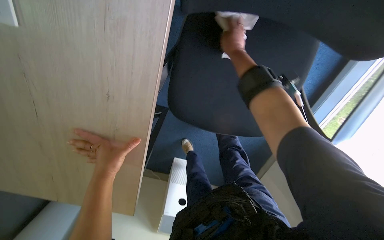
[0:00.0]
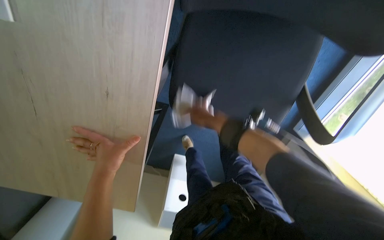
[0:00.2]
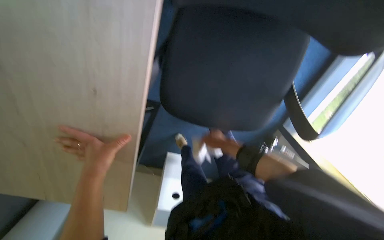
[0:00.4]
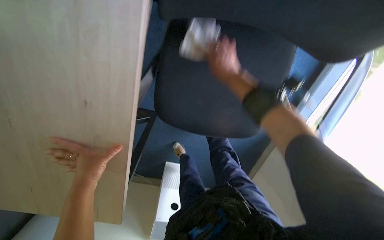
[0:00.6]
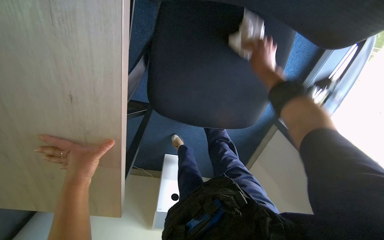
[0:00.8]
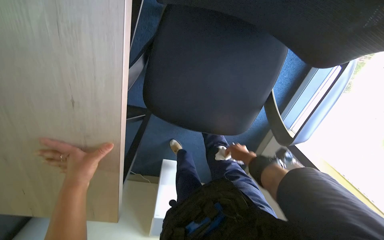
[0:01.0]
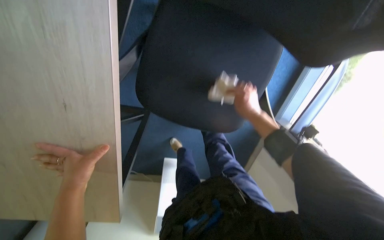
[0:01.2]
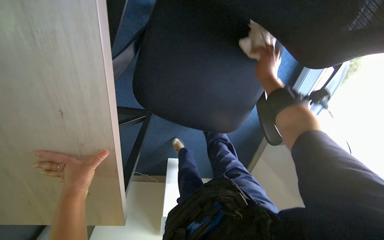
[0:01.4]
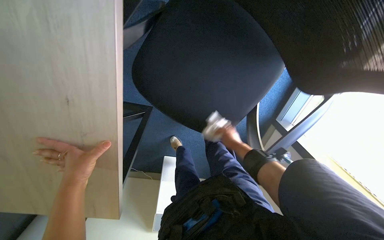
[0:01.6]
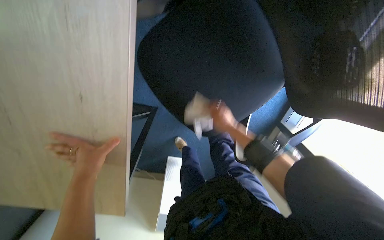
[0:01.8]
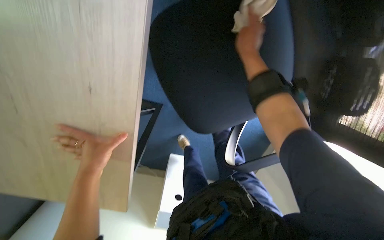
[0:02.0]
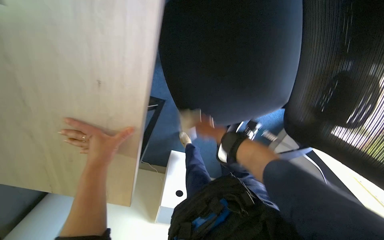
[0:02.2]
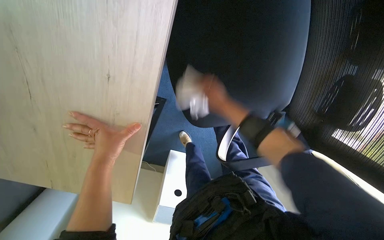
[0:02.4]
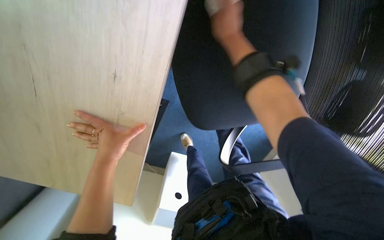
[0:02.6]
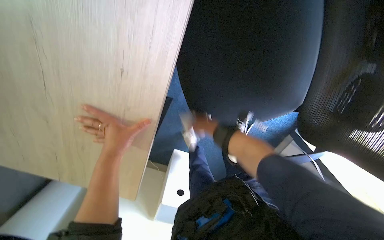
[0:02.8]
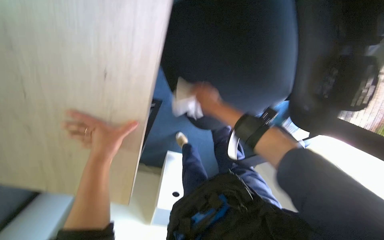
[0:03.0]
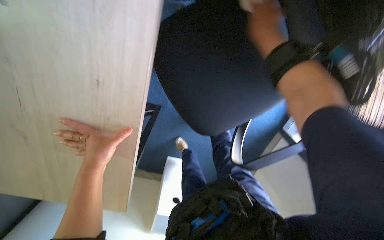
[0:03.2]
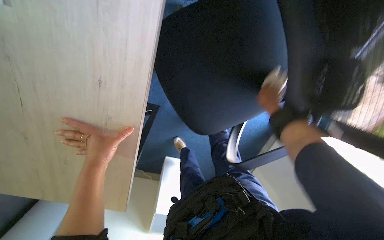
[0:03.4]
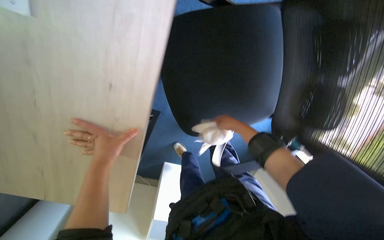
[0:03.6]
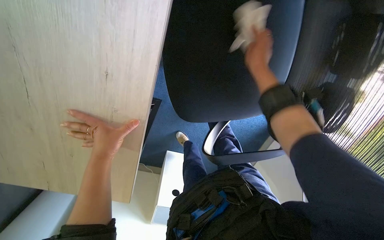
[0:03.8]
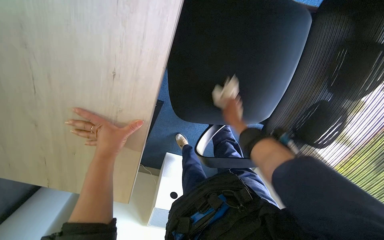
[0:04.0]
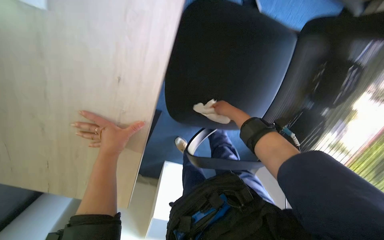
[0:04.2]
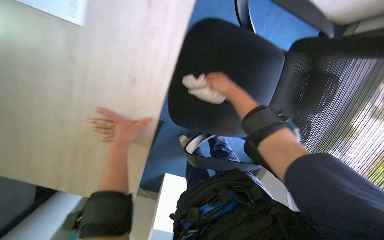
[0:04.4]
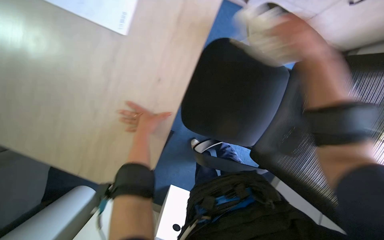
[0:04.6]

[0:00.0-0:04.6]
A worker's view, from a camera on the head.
Job: wiping surfaces.
The whole recording: Wiping office chair. The worker wipes the office chair with a cloth.
0:00.0 to 0:01.6: The right hand moves up and down the picture over roughly 30 cm, changing direction 2 times.
0:01.6 to 0:03.0: The right hand shifts about 20 cm to the left, and moves approximately 25 cm up the picture and comes back.
0:03.0 to 0:04.6: The view tips upward by some 20 degrees. The right hand moves up and down the picture over about 25 cm, changing direction 2 times.

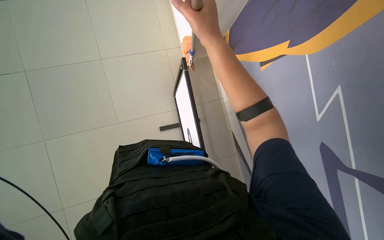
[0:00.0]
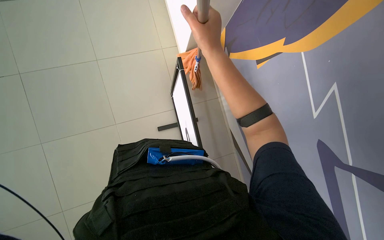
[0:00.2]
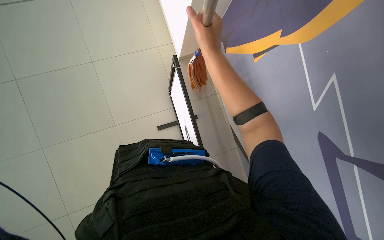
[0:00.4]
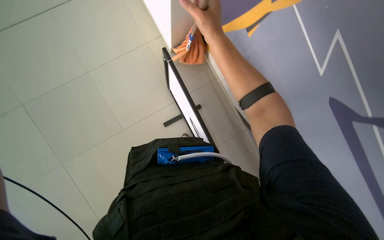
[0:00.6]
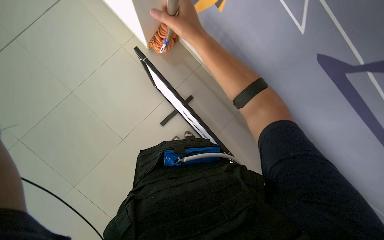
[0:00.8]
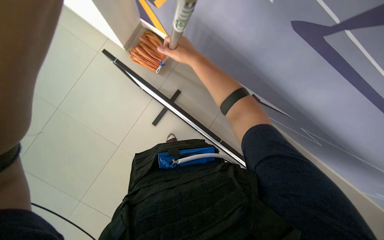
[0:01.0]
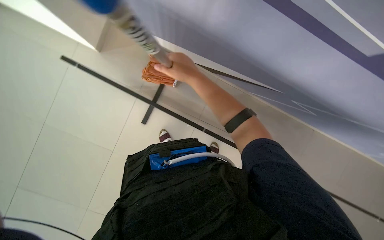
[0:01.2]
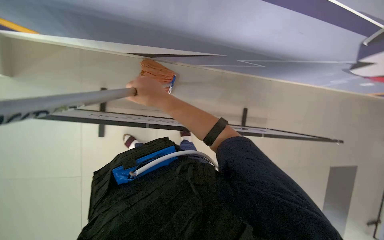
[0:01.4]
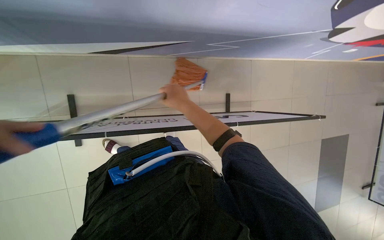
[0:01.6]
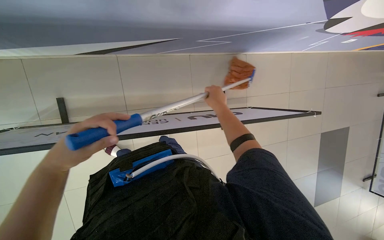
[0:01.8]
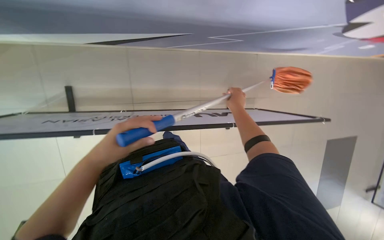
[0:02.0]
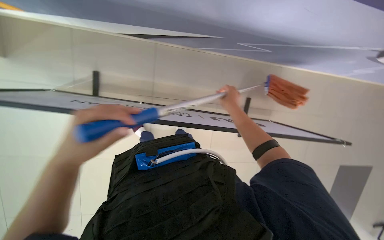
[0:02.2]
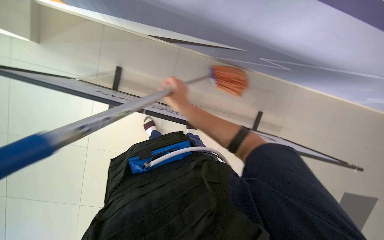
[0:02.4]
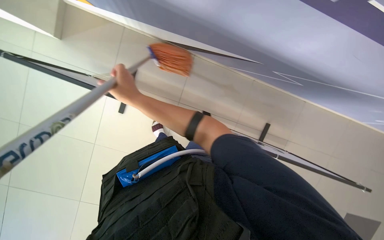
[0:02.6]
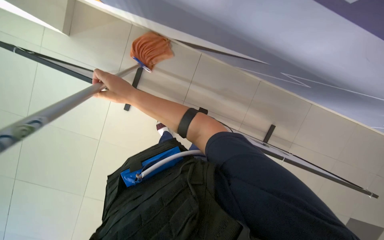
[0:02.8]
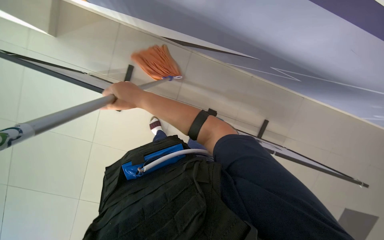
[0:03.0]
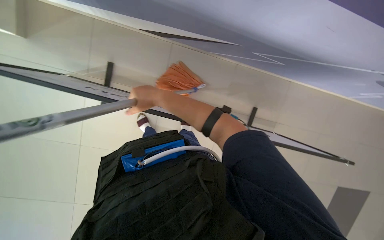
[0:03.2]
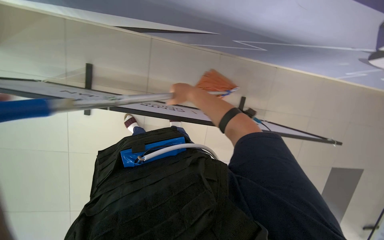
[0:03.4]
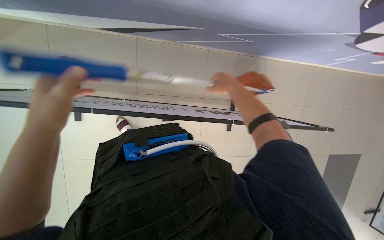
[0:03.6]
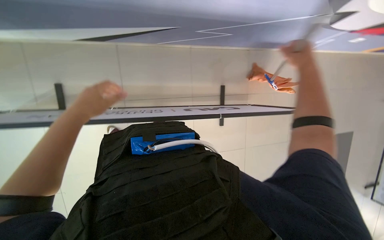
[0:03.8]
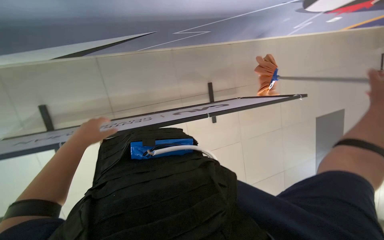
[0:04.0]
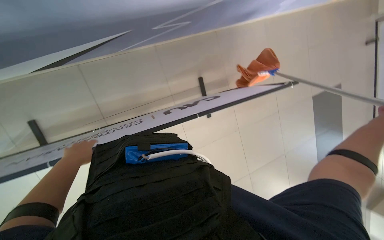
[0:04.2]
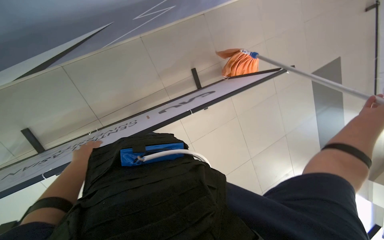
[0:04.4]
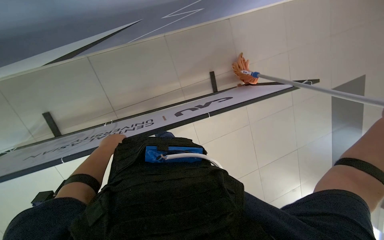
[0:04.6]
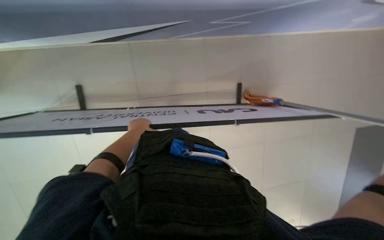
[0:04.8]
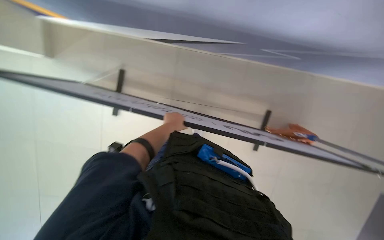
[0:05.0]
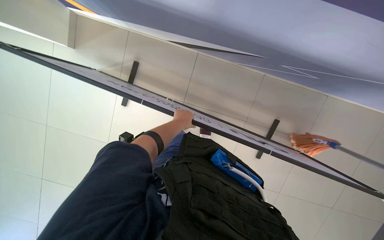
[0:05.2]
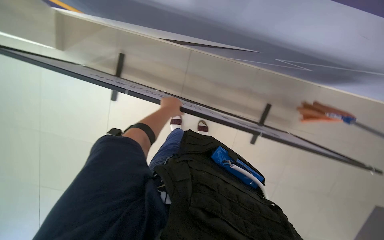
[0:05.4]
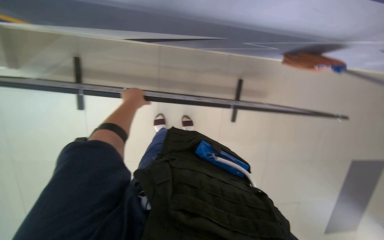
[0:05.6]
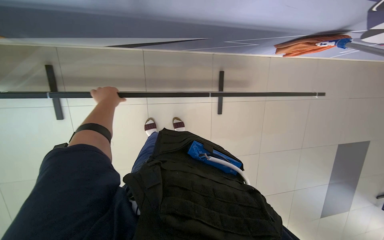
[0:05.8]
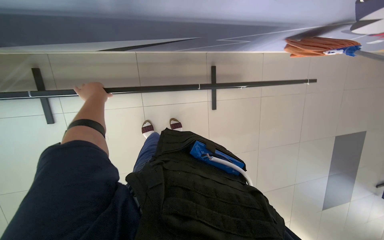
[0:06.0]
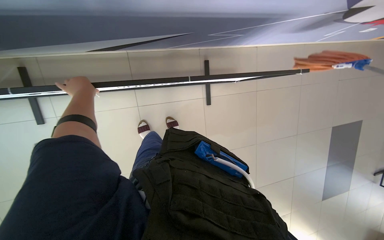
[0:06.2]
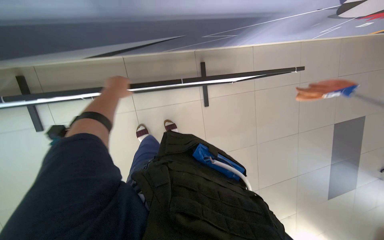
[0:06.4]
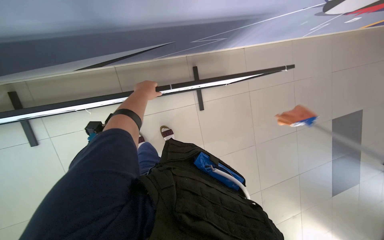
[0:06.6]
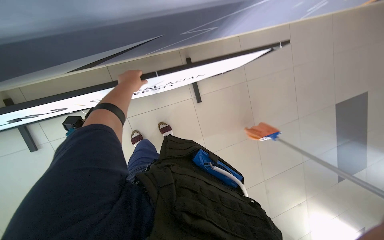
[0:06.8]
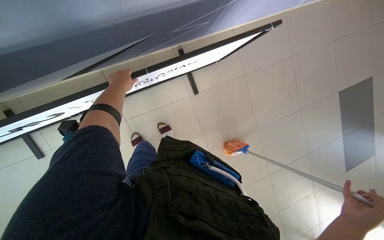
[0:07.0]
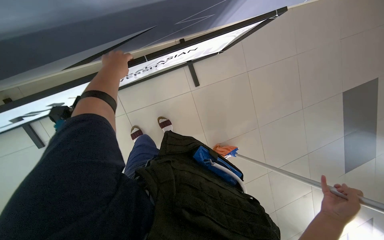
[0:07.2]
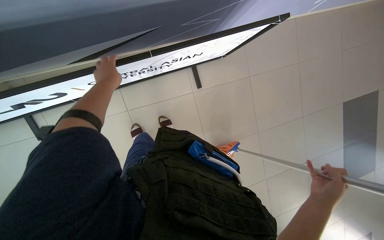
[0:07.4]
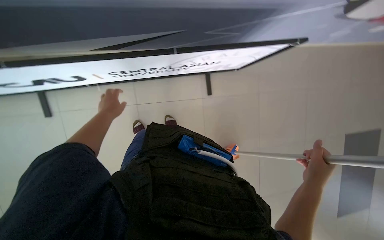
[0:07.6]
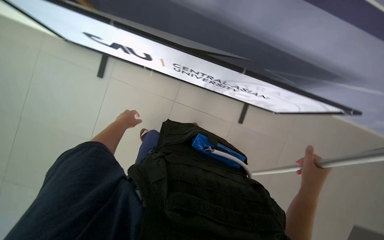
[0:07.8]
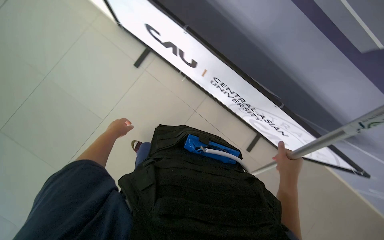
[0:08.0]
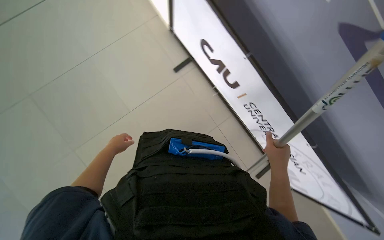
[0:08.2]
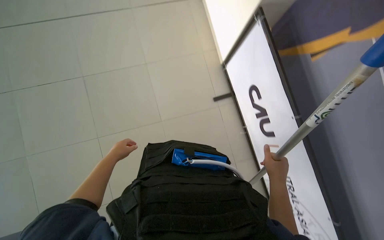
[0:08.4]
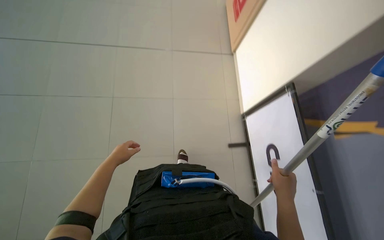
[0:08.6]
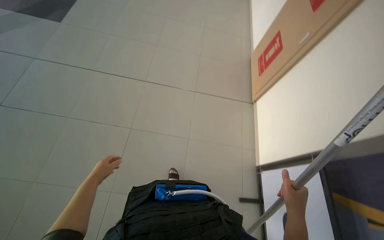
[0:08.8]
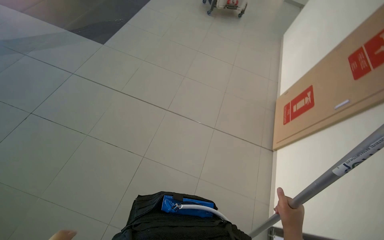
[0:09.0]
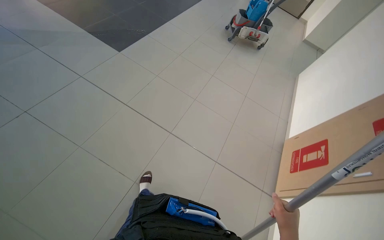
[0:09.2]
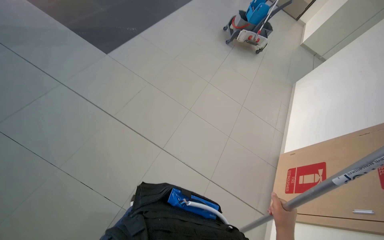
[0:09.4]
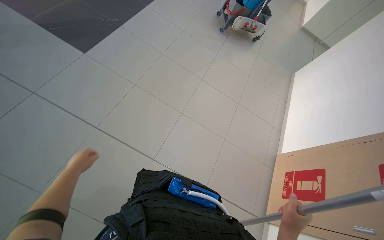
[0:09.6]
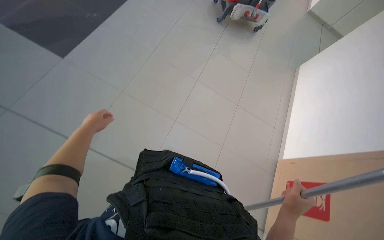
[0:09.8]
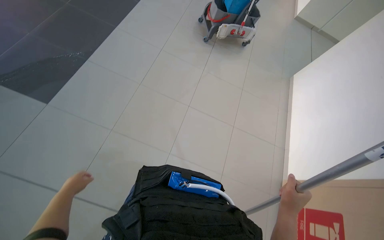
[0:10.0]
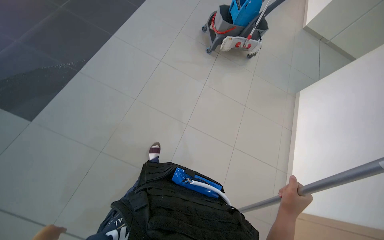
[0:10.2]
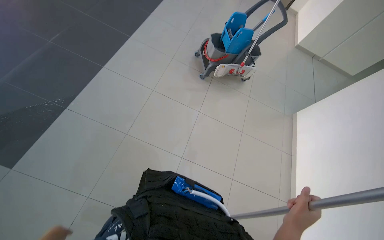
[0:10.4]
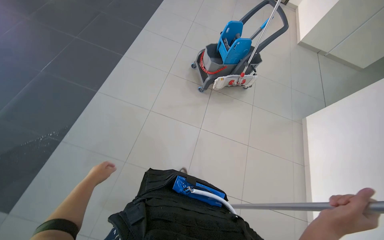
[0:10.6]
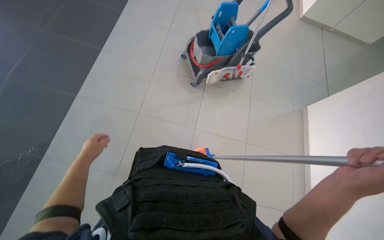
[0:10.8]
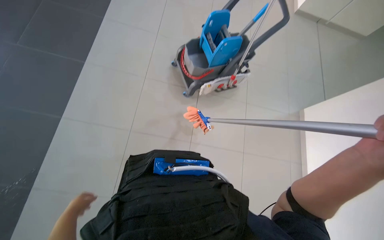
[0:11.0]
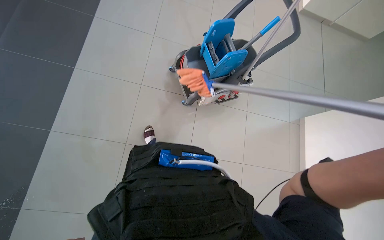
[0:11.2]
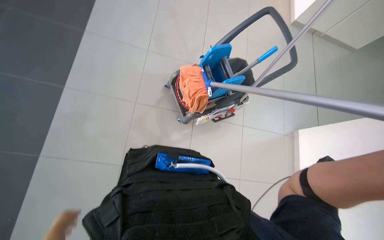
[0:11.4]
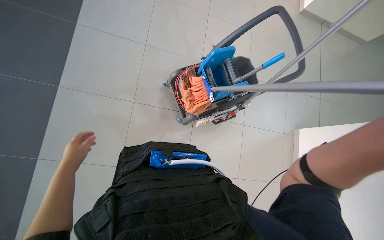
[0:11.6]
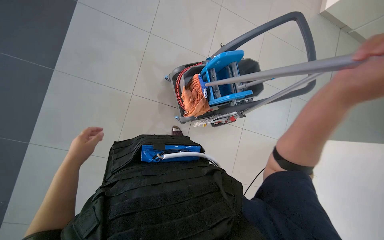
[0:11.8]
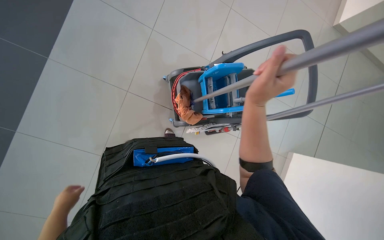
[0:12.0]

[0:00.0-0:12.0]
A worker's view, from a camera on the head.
Job: mopping floor.
The whole recording: Mopping floor. The worker mops the tiled floor with a mop, periodically wringing it in the cleaning cart.
0:00.0 to 0:01.6: The view tilts some 15 degrees downward. Everything in view rotates roughly 55 degrees counterclockwise.
0:03.0 to 0:04.4: The scene turns approximately 30 degrees counterclockwise in the picture.
0:04.4 to 0:06.0: The head travels about 50 cm. The scene rotates clockwise by about 40 degrees.
0:06.0 to 0:07.6: The left hand heads down the picture, covering approximately 10 cm, and moves roughly 25 cm to the right and comes back.
0:07.6 to 0:09.0: The camera travels approximately 1 m. The wearer looks about 35 degrees further upward. The scene rotates clockwise by about 90 degrees.
0:09.0 to 0:10.4: The camera is carried approximately 2 m.

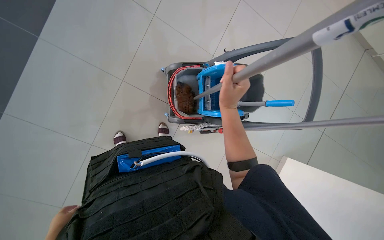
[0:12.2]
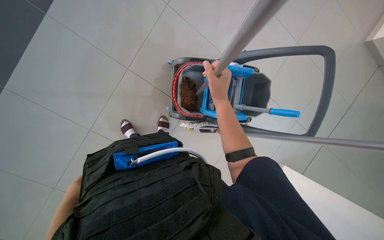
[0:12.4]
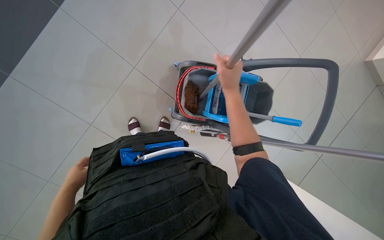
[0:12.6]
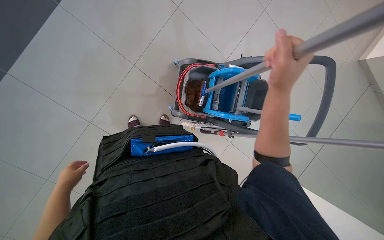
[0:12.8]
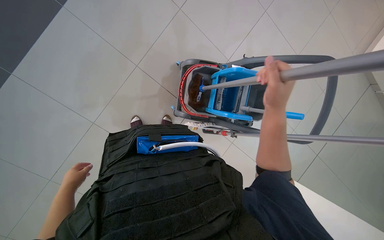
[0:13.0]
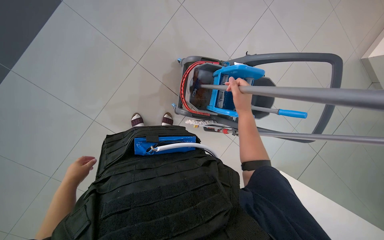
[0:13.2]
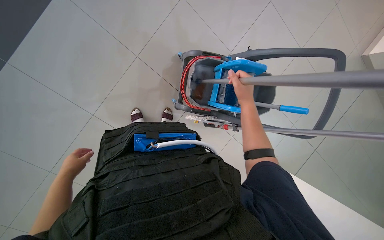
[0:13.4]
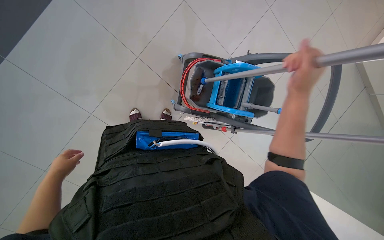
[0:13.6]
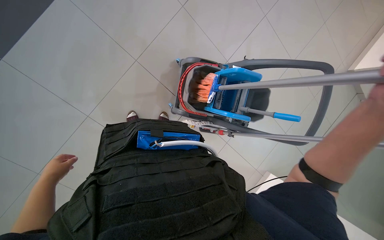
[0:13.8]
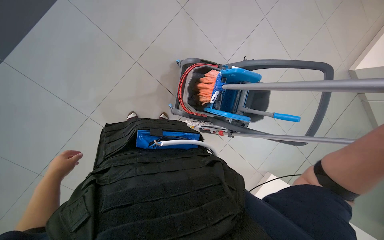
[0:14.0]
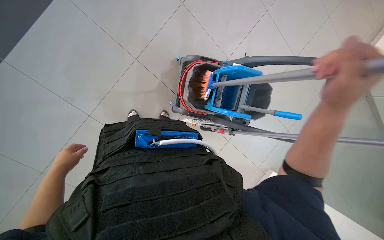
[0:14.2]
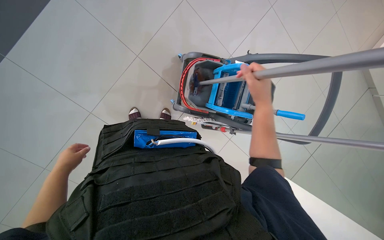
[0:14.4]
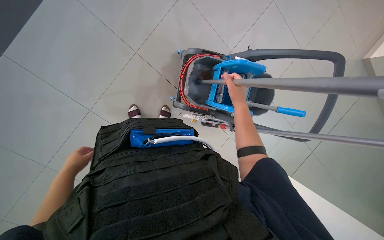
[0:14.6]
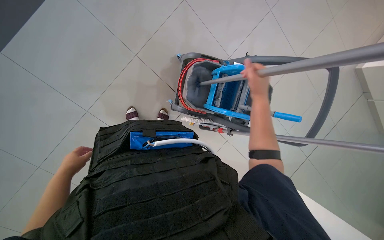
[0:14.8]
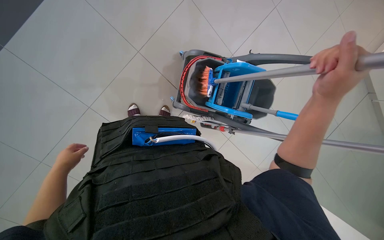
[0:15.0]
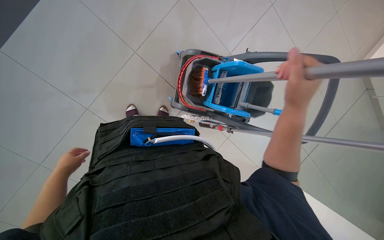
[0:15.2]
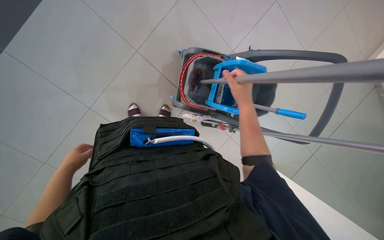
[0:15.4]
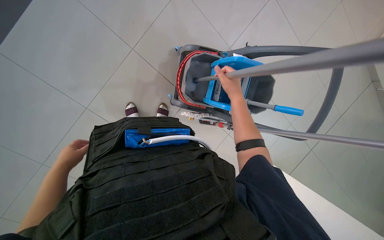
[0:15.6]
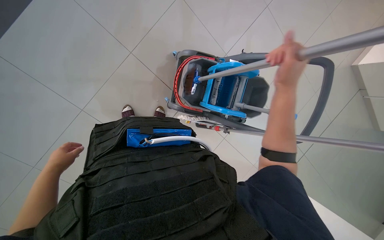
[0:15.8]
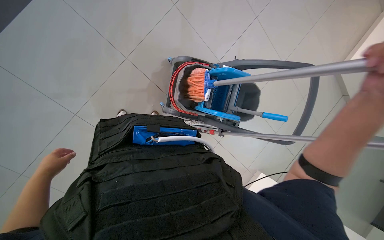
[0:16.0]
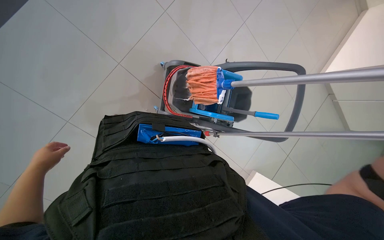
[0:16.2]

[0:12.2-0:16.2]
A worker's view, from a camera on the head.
Job: mopping floor.
The whole recording: Mopping floor. The worker mops the tiled floor with a mop, periodically wringing it in the cleaning cart.
0:12.2 to 0:13.6: The right hand shifts some 10 cm to the right.
